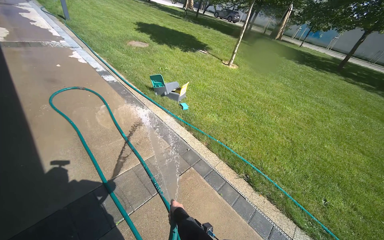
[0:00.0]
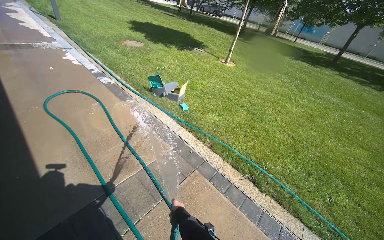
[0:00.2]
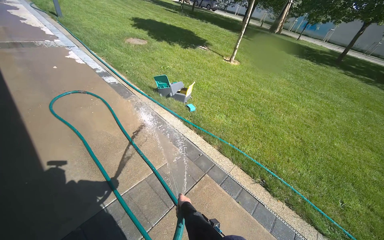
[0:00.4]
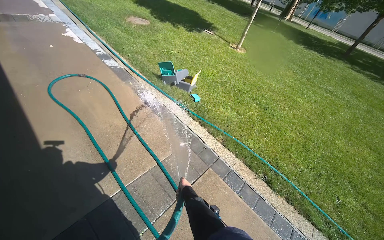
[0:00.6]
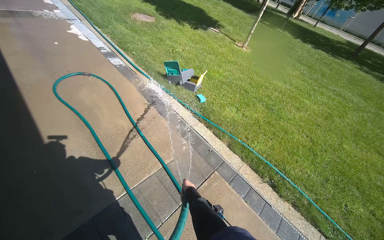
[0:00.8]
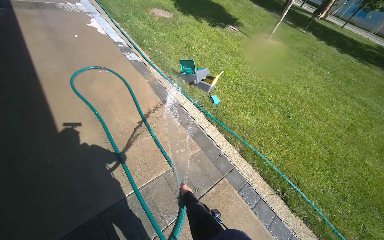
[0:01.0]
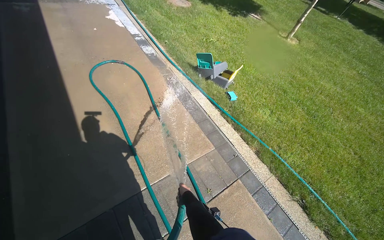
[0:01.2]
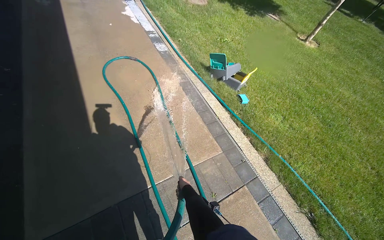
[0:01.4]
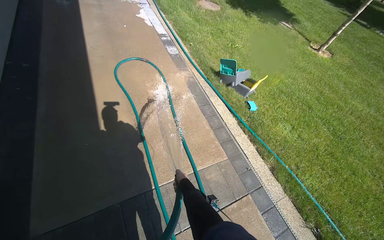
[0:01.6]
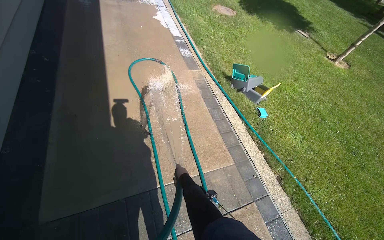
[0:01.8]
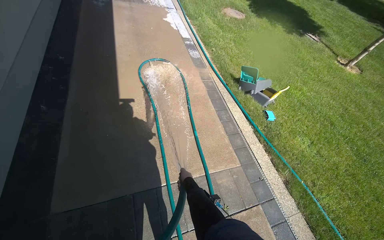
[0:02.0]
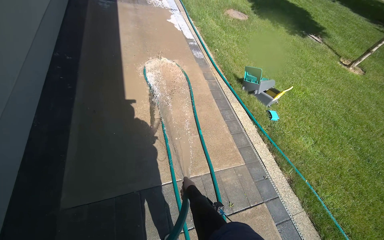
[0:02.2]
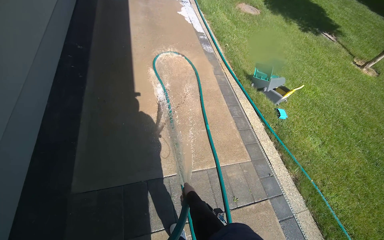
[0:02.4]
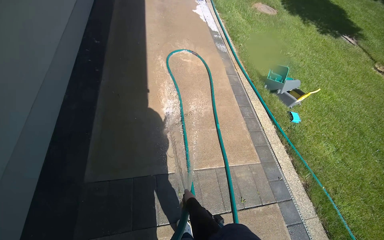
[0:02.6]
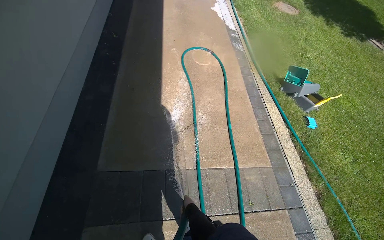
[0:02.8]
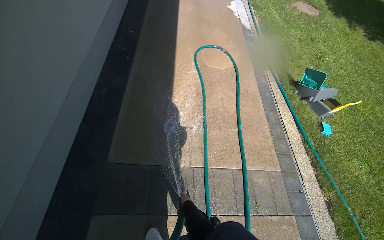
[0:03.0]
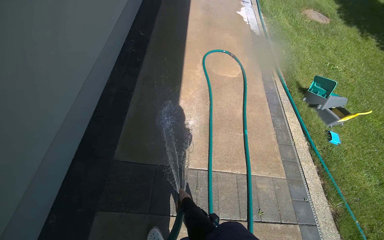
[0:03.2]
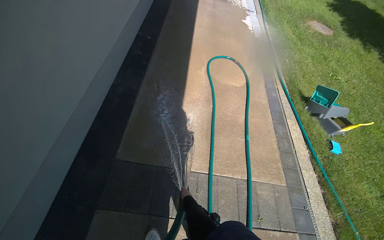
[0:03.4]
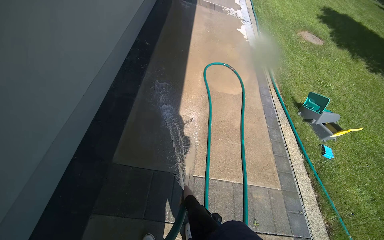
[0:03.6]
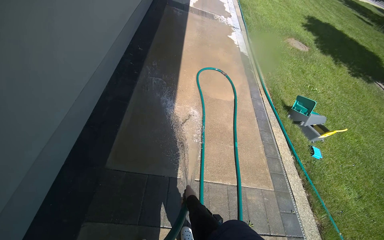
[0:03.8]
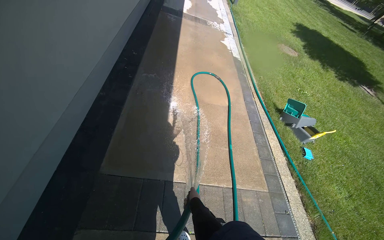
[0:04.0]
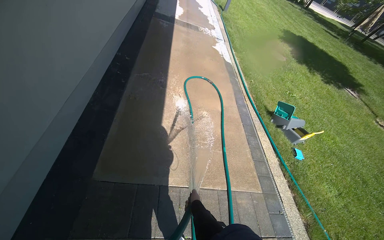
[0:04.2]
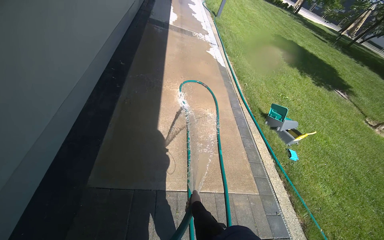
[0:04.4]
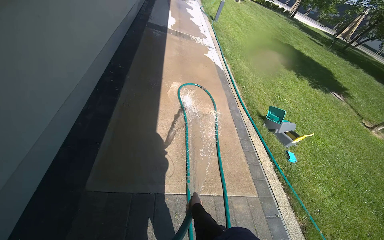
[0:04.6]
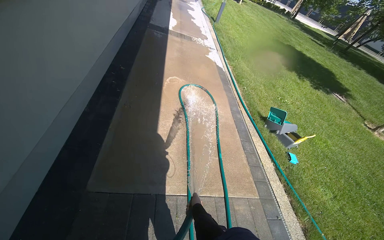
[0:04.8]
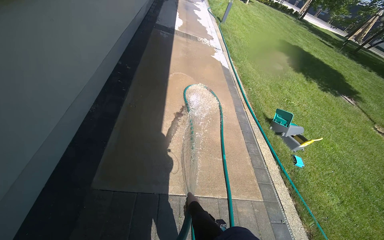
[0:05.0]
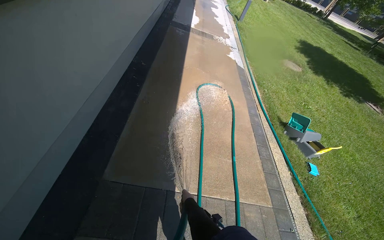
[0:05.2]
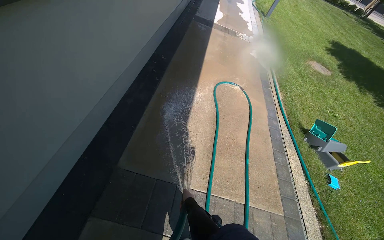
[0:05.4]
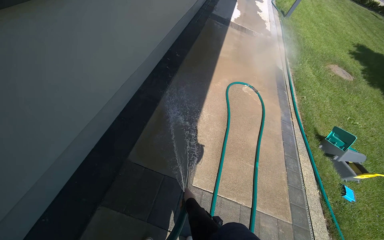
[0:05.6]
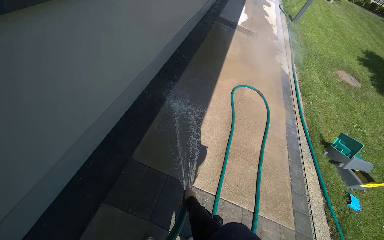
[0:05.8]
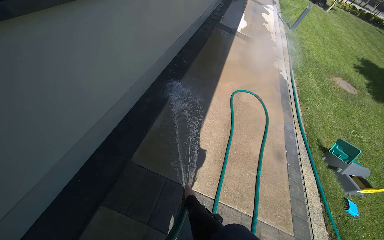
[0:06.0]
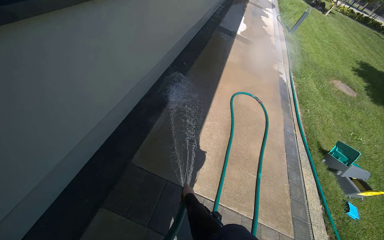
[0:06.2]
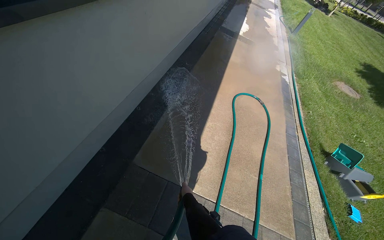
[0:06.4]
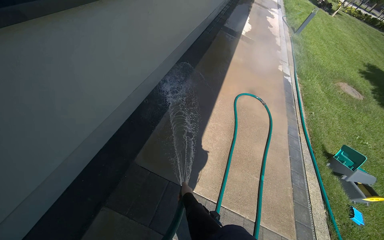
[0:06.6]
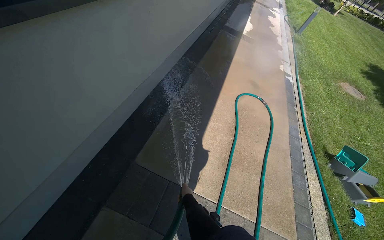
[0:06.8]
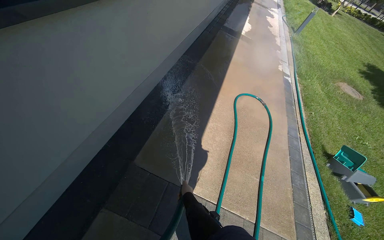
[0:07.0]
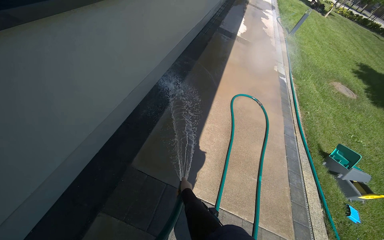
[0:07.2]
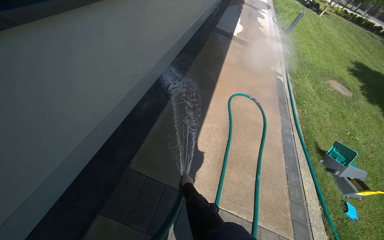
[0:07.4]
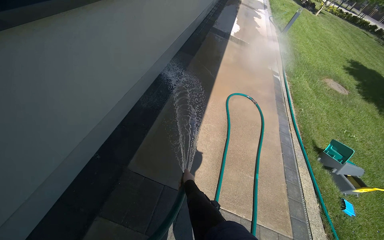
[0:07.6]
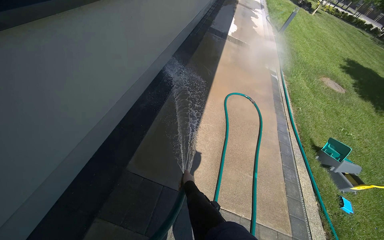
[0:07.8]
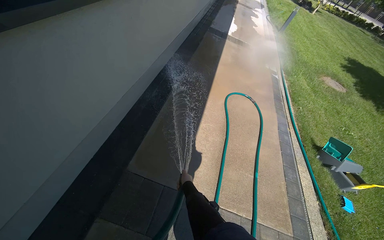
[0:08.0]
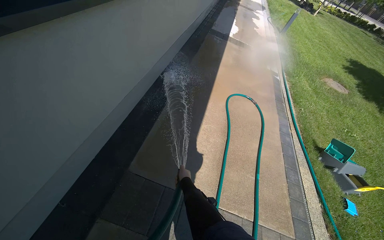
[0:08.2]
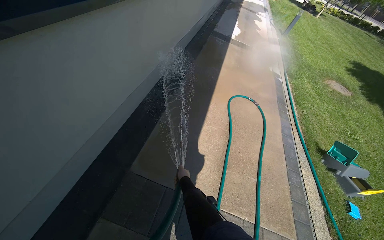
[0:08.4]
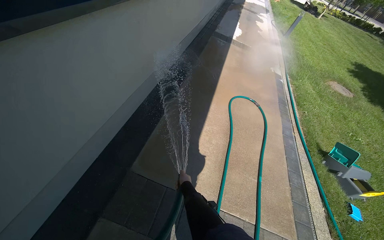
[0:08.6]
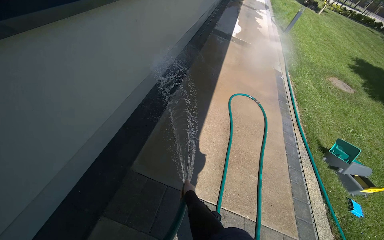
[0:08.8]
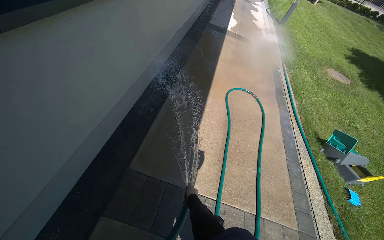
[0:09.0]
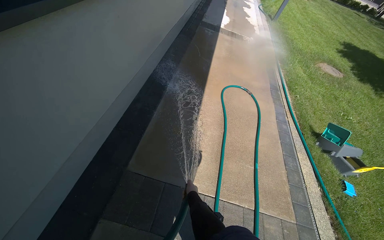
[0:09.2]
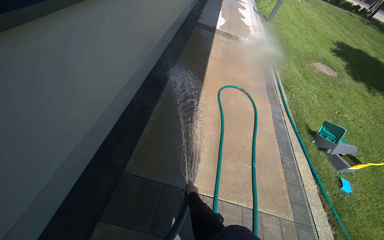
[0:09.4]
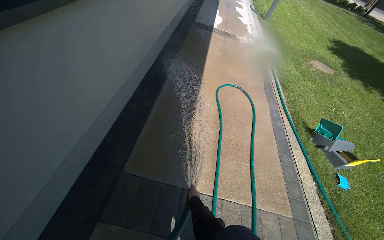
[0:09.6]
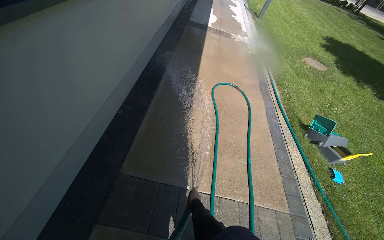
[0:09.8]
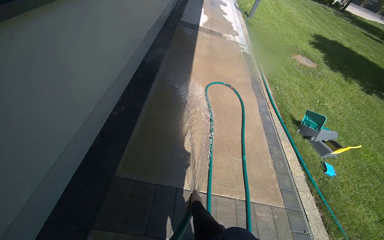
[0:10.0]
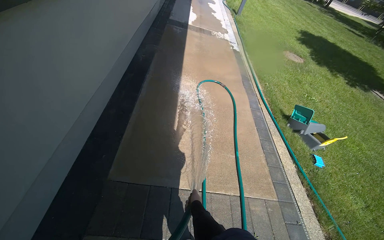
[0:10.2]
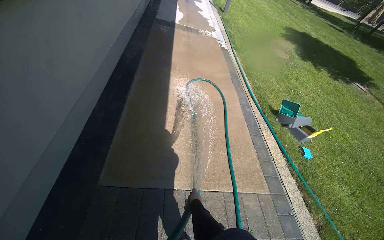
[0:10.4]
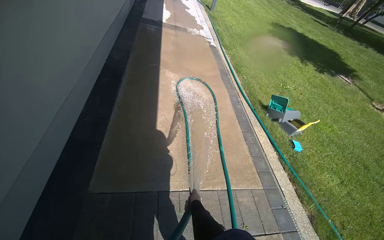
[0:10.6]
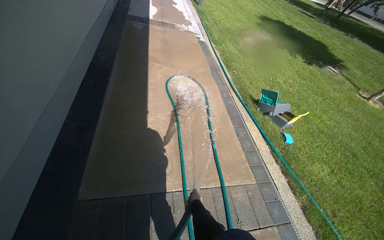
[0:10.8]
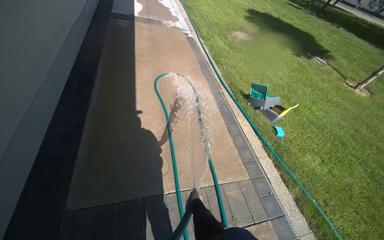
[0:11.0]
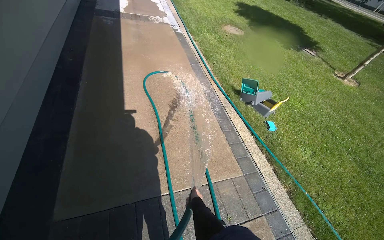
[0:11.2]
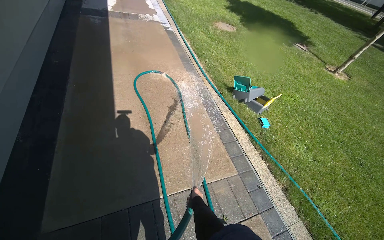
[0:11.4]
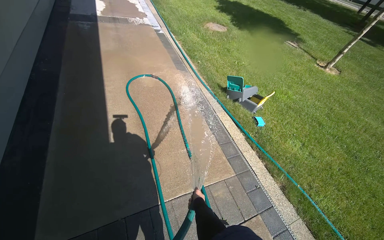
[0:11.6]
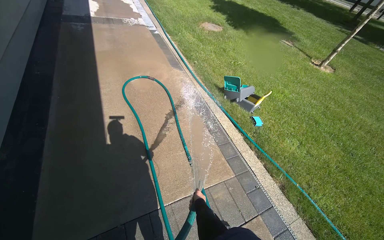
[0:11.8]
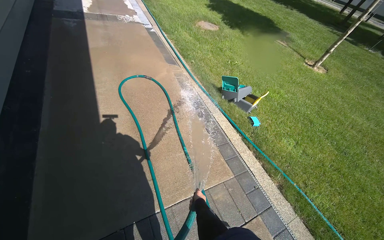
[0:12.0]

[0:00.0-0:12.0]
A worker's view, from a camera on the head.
Job: wiping surfaces.
The whole recording: Spraying water on sidewalk. The worker sprays water on the sidewalk next to the building.
0:00.0 to 0:01.6: The camera is carried roughly 70 cm. The head turns to the left by approximately 20 degrees.
0:01.6 to 0:03.0: The wearer's head swings some 25 degrees to the left. The right hand shifts some 25 cm down the picture.
0:04.4 to 0:06.0: The head turns to the left by roughly 20 degrees.
0:06.0 to 0:07.6: The right hand moves up the picture, approximately 10 cm.
0:10.4 to 0:12.0: The head turns to the right by some 25 degrees.

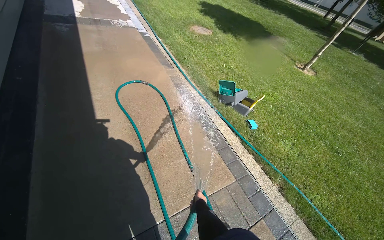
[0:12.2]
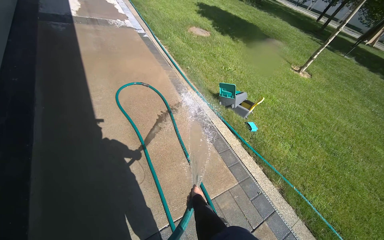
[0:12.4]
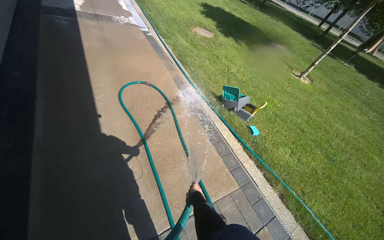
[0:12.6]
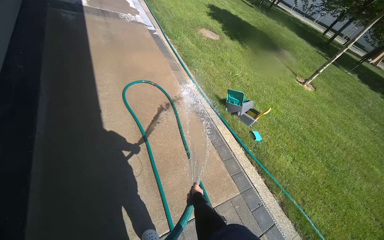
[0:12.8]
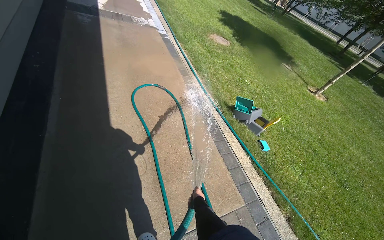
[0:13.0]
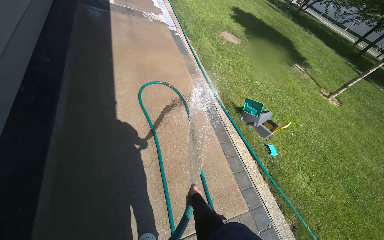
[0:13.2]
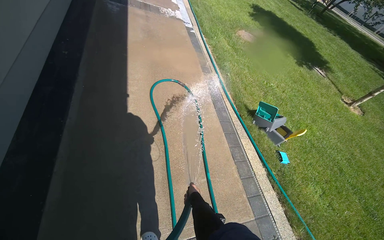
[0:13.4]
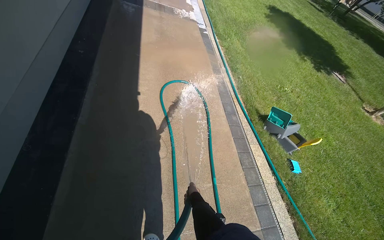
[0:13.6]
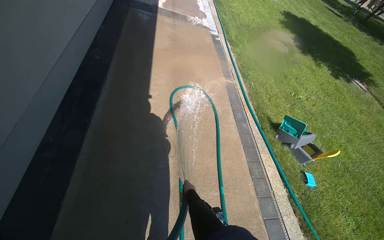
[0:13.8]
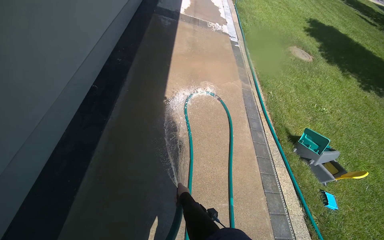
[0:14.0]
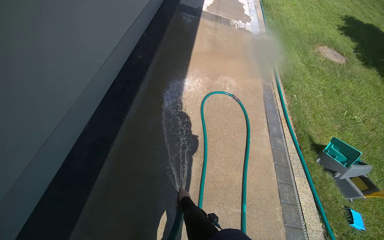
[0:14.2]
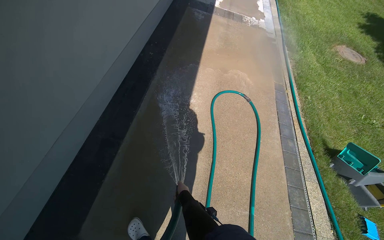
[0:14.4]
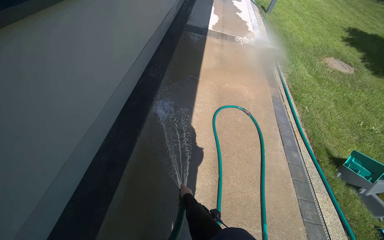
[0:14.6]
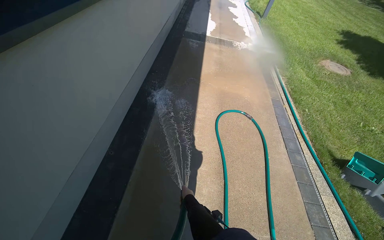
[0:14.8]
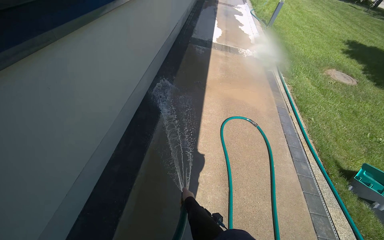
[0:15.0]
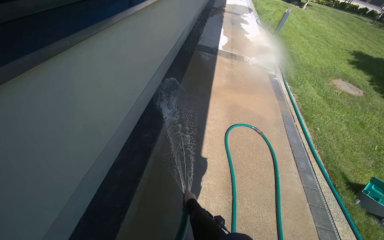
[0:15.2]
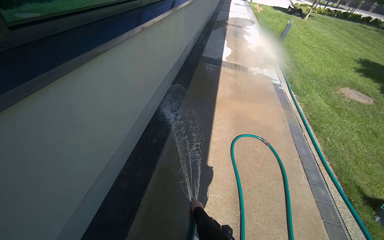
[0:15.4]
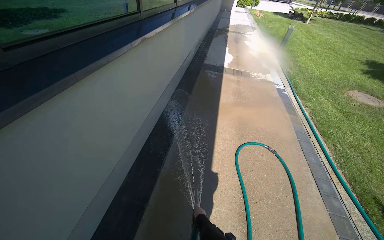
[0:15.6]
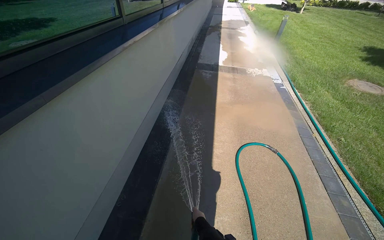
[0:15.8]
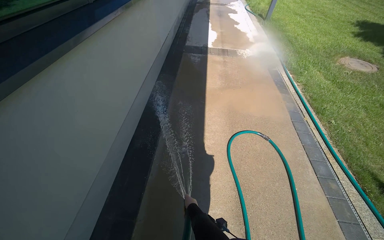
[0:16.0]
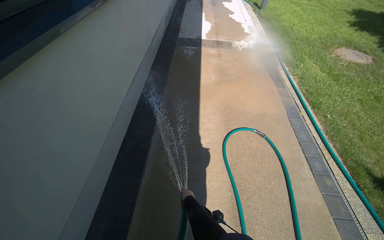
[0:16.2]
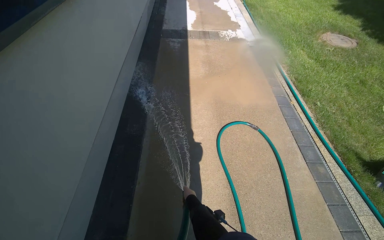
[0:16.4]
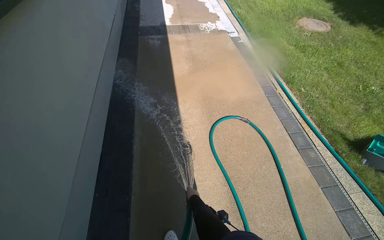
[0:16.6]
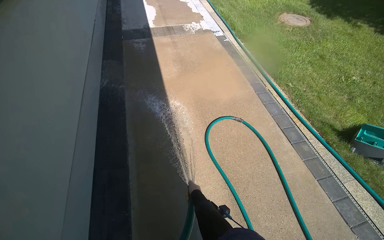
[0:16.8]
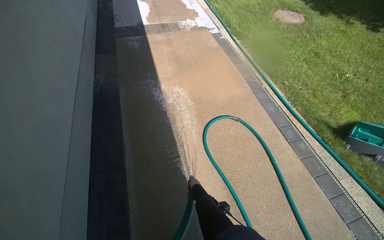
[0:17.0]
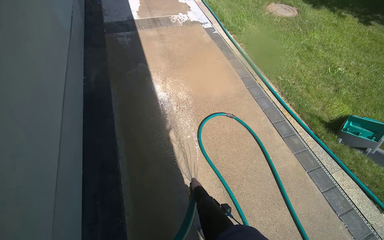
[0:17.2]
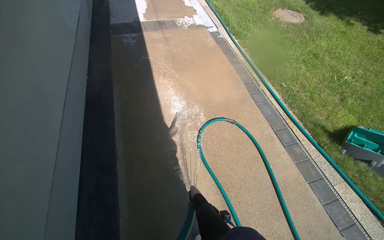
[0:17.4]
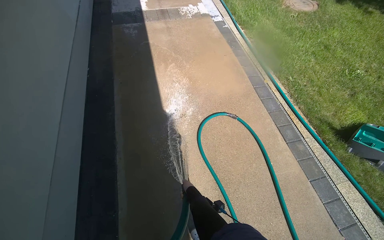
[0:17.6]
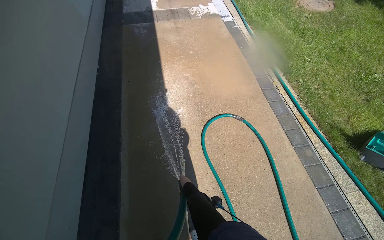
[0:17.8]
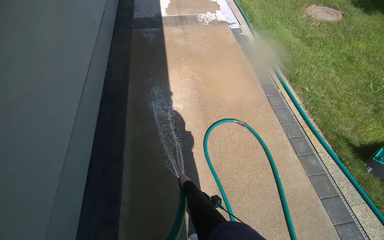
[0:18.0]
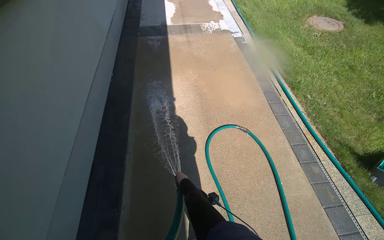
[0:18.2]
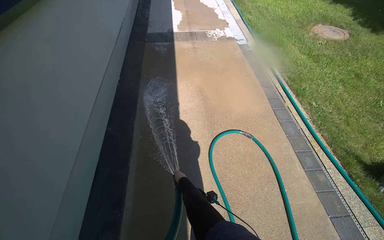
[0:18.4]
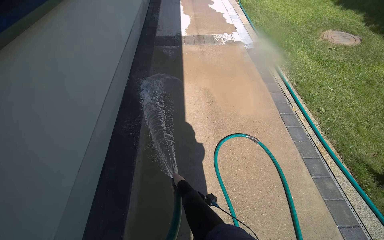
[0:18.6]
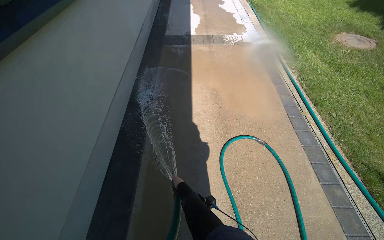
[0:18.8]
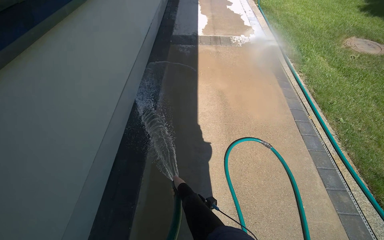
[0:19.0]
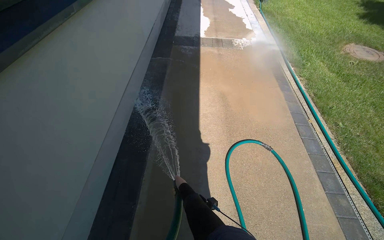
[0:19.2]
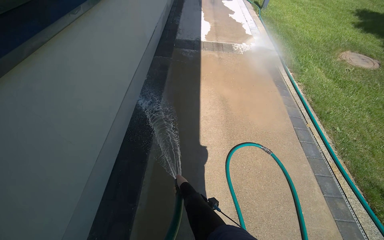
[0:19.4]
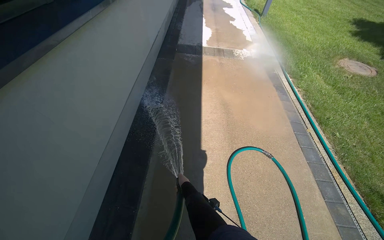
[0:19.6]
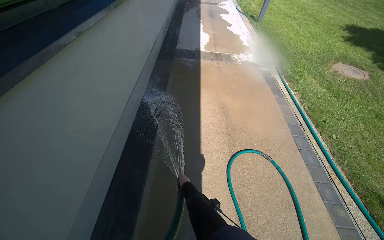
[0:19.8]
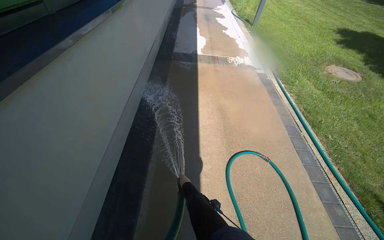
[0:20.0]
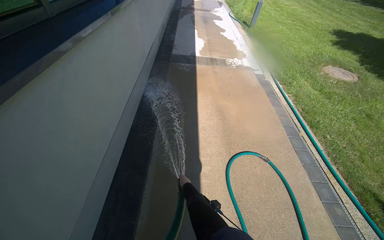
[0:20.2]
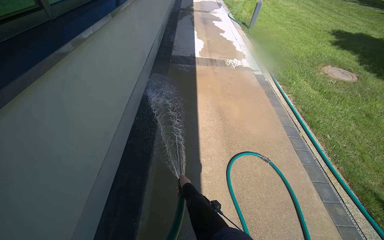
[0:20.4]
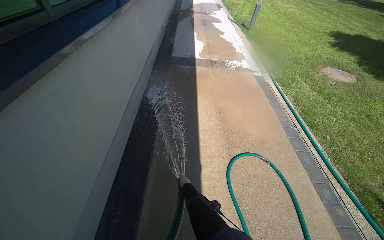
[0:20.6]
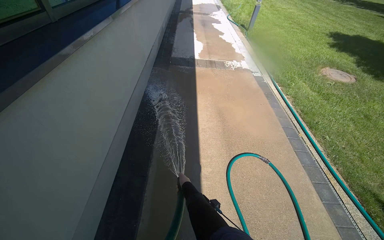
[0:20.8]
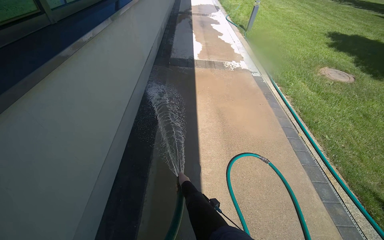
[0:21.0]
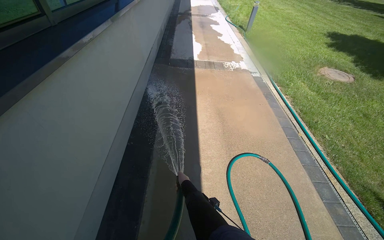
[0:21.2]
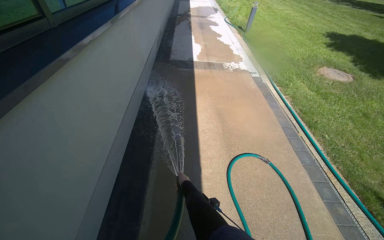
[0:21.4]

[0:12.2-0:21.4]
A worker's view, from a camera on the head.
Job: wiping surfaces.
The whole recording: Spraying water on sidewalk. The worker sprays water on the sidewalk next to the building.
0:12.2 to 0:13.8: The wearer's head swings about 25 degrees to the left. The right hand shifts some 40 cm up the picture and to the left.
0:15.2 to 0:16.8: The head travels approximately 70 cm. Everything in view rotates roughly 25 degrees counterclockwise.
0:16.8 to 0:18.4: The right hand goes about 15 cm up the picture.
